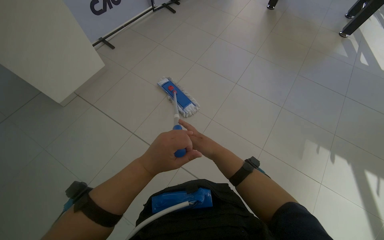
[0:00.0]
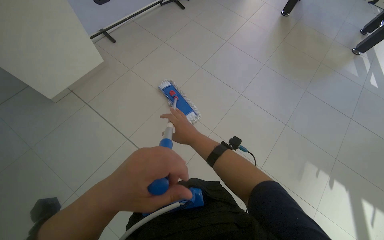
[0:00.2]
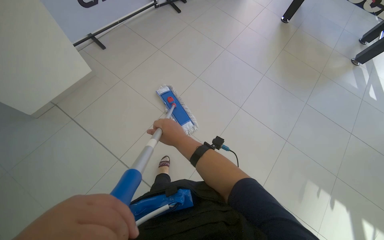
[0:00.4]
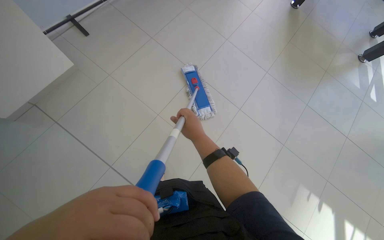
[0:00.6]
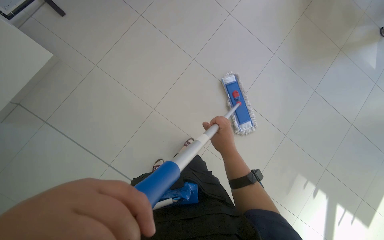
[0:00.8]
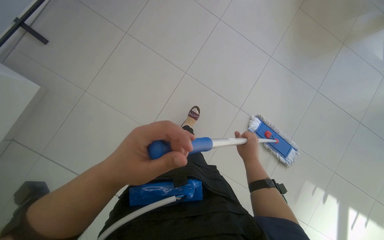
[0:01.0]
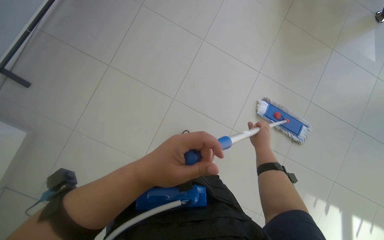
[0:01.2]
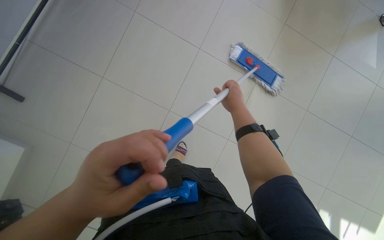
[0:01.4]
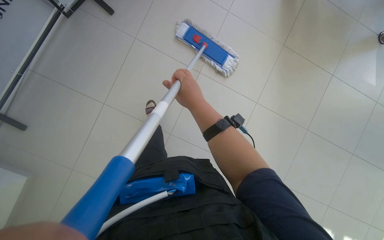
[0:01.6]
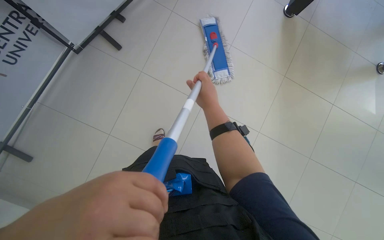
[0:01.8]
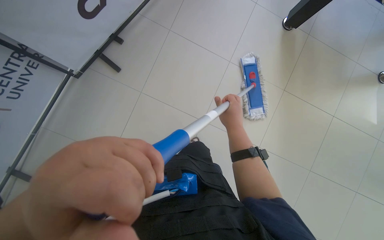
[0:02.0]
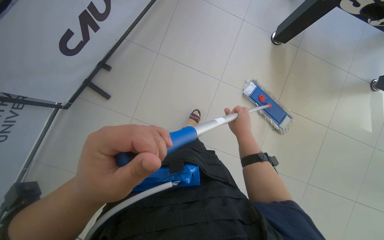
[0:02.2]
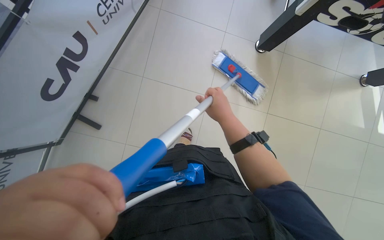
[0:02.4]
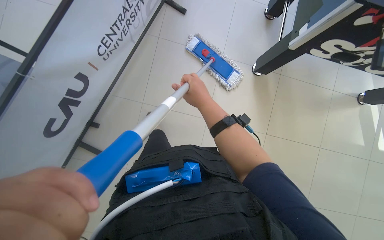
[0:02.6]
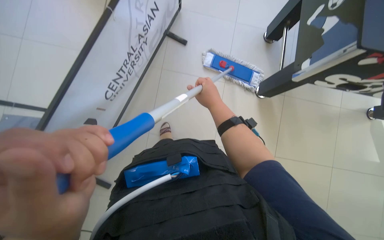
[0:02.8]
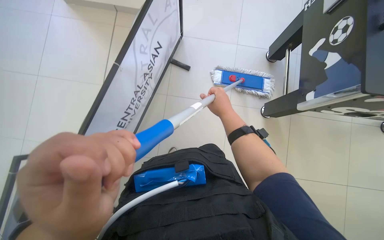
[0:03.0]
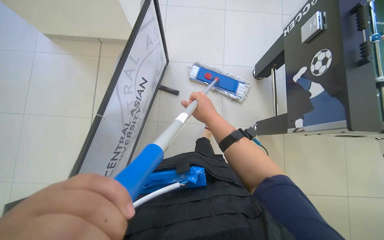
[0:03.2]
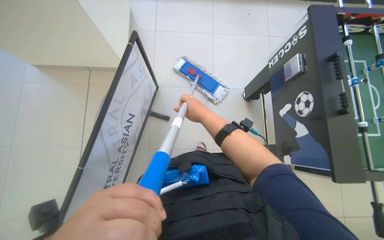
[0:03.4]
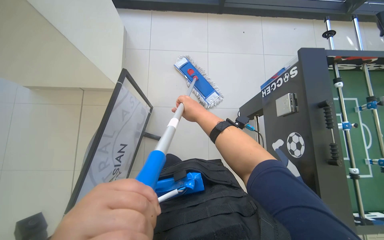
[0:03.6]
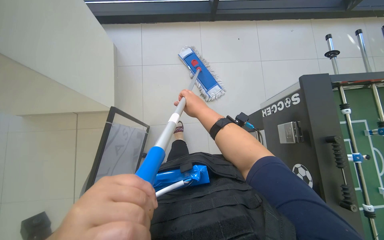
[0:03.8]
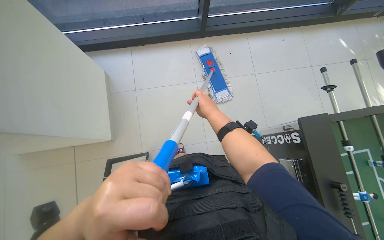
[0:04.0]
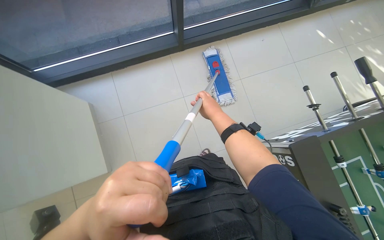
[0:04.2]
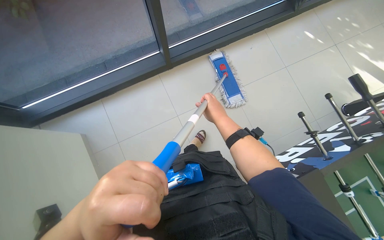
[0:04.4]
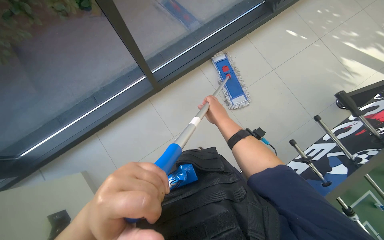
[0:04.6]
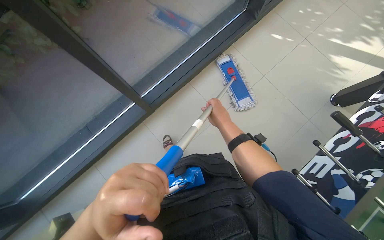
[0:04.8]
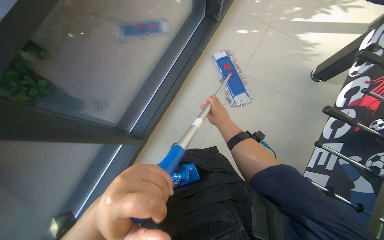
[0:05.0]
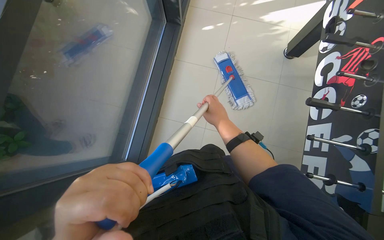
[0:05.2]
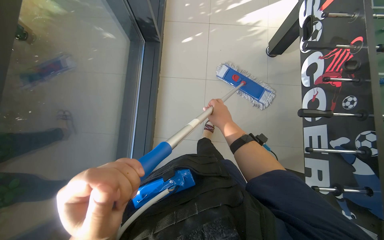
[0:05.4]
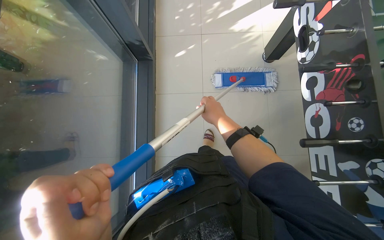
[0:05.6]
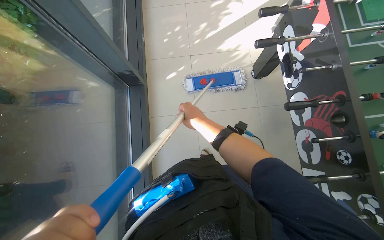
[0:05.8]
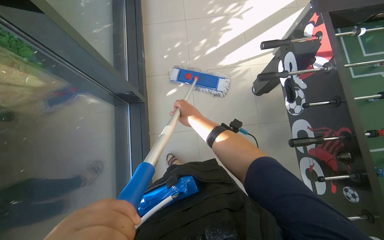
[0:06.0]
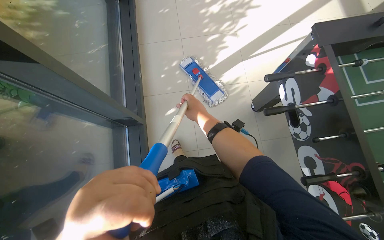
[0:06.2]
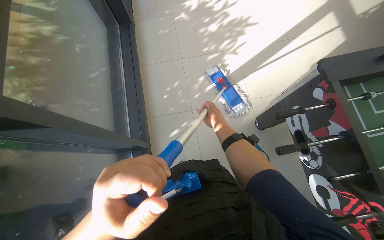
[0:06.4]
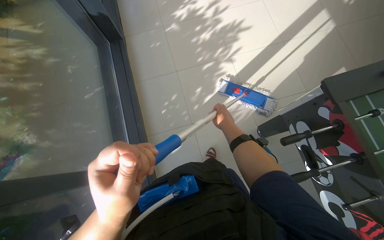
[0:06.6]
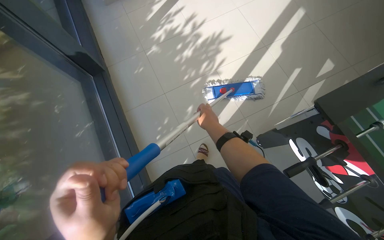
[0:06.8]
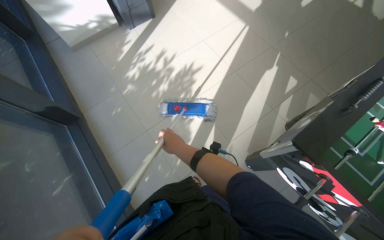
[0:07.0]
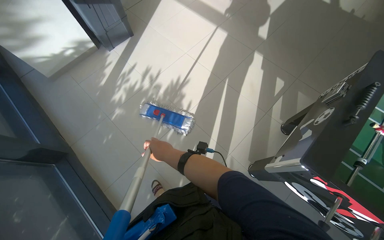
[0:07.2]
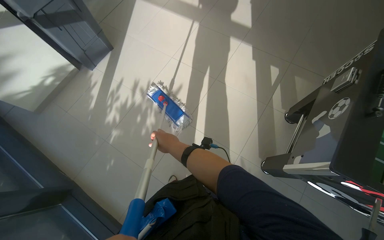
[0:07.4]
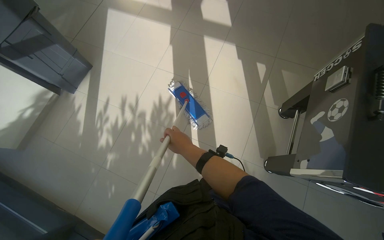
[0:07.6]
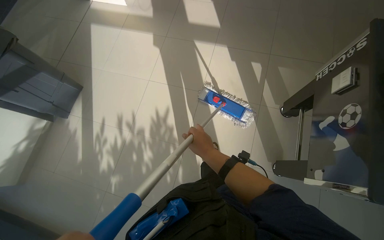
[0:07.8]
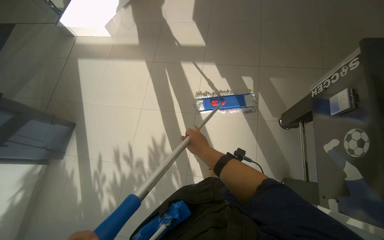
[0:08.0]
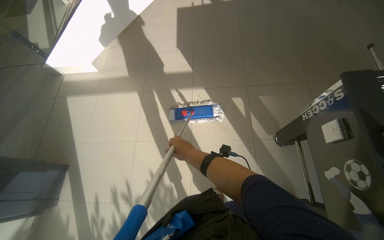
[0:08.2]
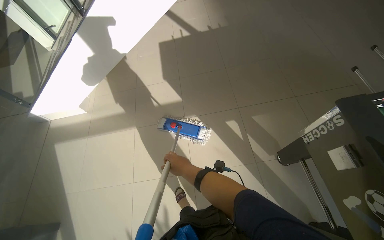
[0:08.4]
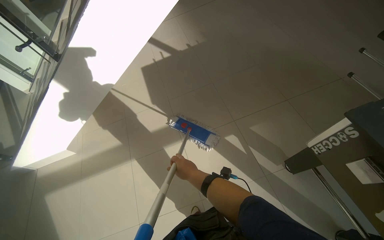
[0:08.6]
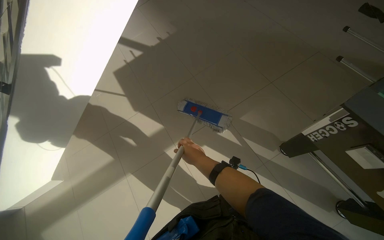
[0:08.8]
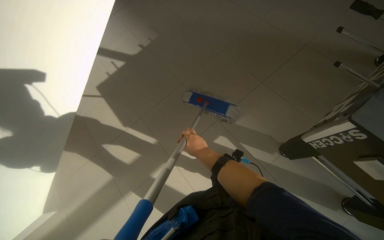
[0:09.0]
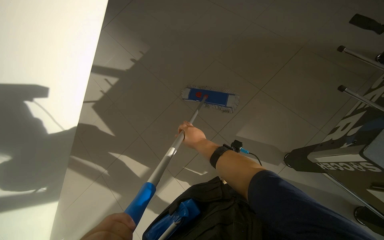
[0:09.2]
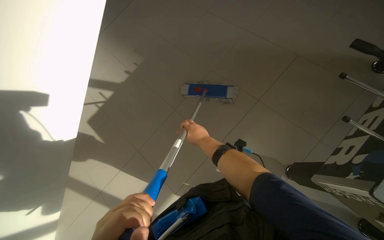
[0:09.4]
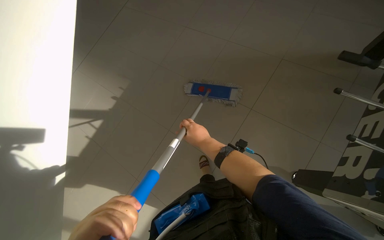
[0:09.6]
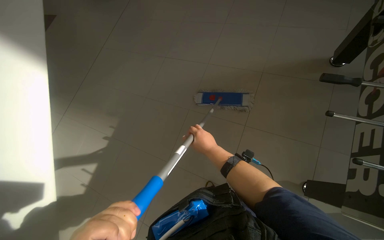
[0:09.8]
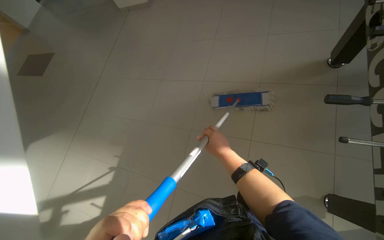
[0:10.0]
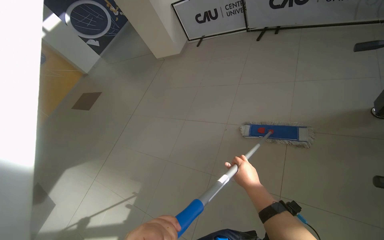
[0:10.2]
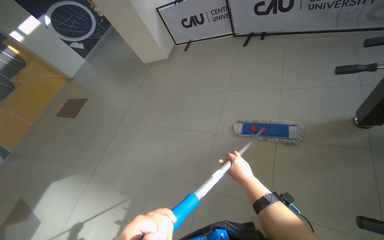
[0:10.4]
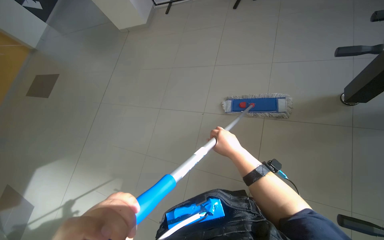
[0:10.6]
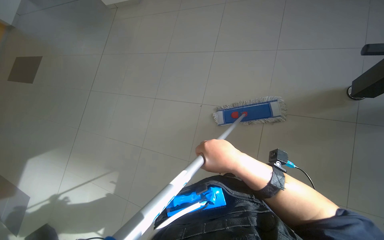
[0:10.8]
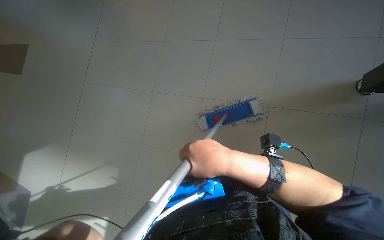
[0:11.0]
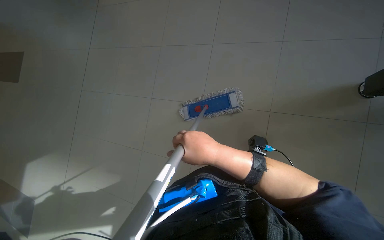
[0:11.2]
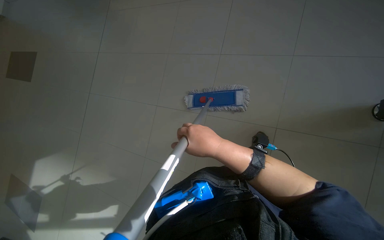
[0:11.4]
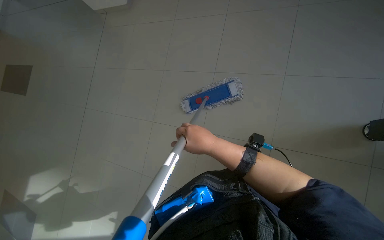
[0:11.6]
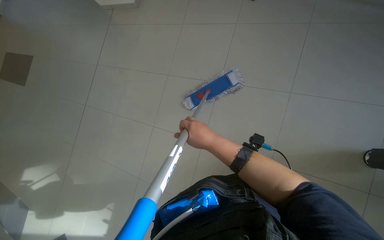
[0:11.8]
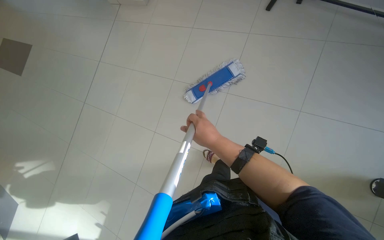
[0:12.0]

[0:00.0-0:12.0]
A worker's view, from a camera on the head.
Job: mopping floor.
The whole recording: Mopping office floor. The worker mops the tiled floor in the office area.
0:00.0 to 0:01.6: The camera travels roughly 1 m. The view tips downward by some 20 degrees.
0:01.6 to 0:03.0: The wearer moves about 1 m.
0:03.0 to 0:04.4: The camera is carried about 1.5 m. The scene turns roughly 30 degrees counterclockwise in the picture.
0:04.4 to 0:06.0: The camera is carried roughly 1 m. The scene rotates counterclockwise by some 70 degrees.
0:06.0 to 0:07.6: The camera travels some 1 m. The head turns to the right by approximately 60 degrees.
0:07.6 to 0:09.0: The wearer moves about 1 m. The wearer's head swings approximately 60 degrees to the right.

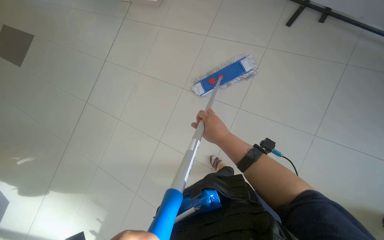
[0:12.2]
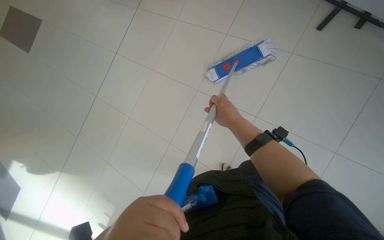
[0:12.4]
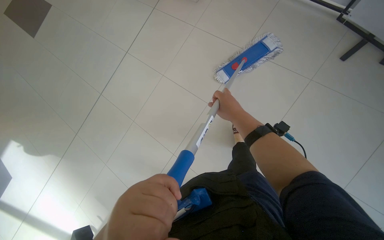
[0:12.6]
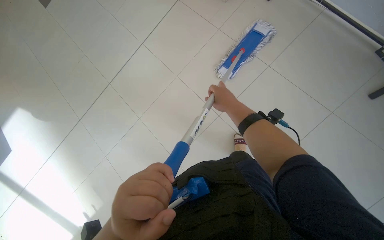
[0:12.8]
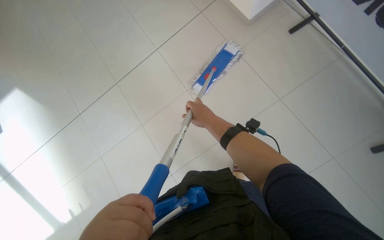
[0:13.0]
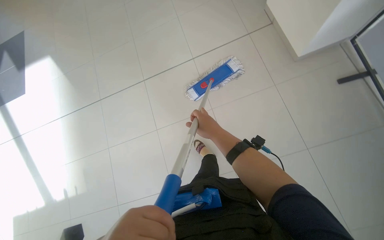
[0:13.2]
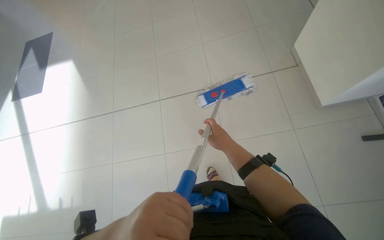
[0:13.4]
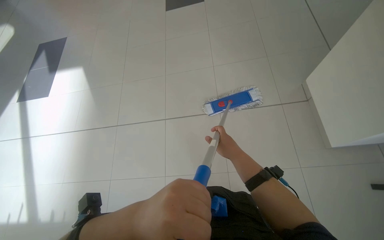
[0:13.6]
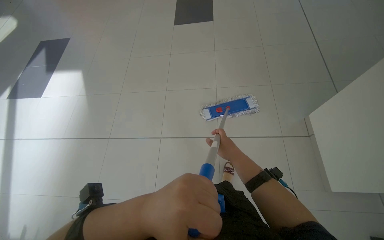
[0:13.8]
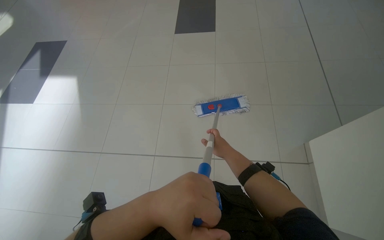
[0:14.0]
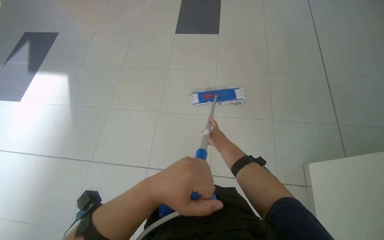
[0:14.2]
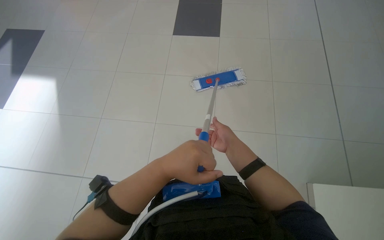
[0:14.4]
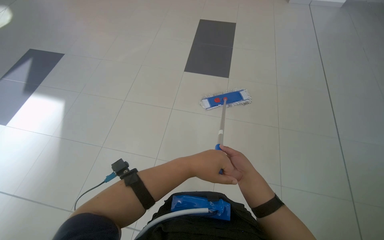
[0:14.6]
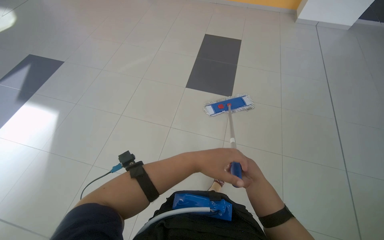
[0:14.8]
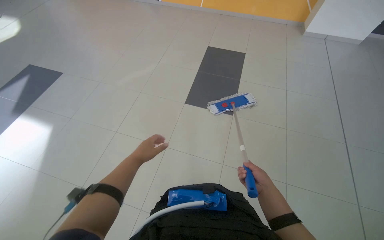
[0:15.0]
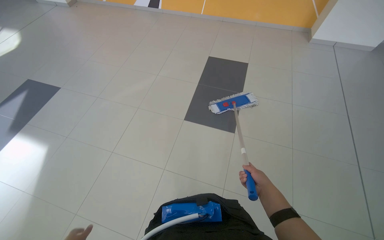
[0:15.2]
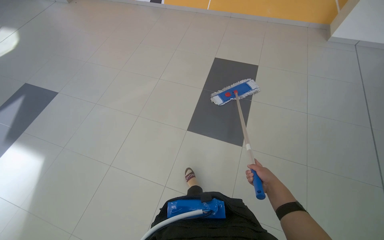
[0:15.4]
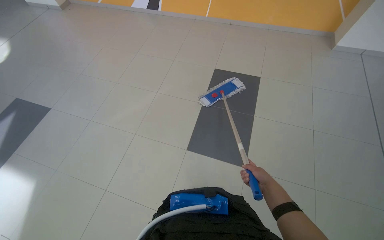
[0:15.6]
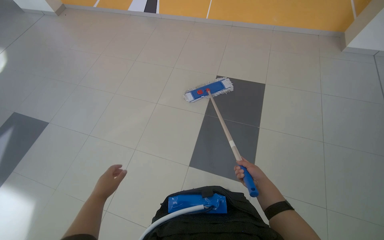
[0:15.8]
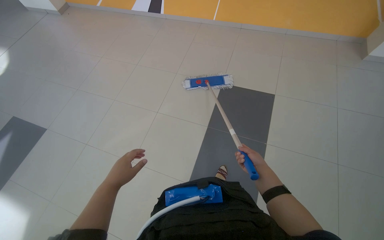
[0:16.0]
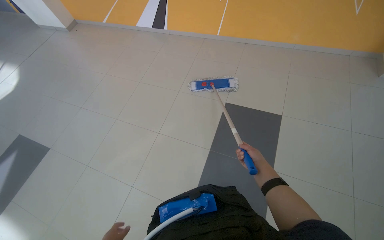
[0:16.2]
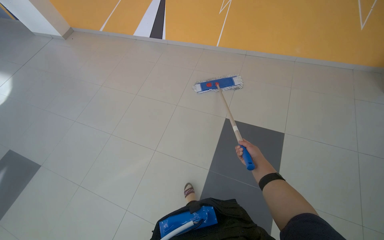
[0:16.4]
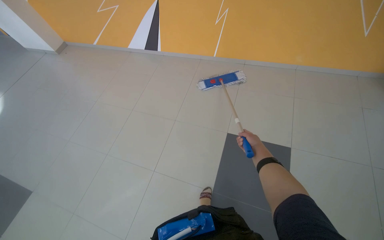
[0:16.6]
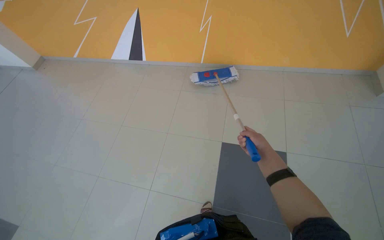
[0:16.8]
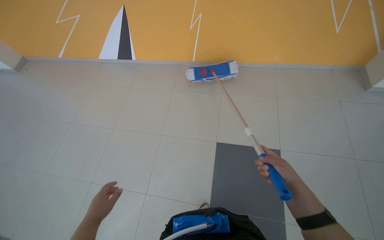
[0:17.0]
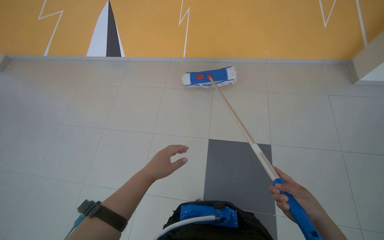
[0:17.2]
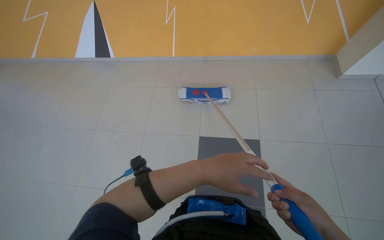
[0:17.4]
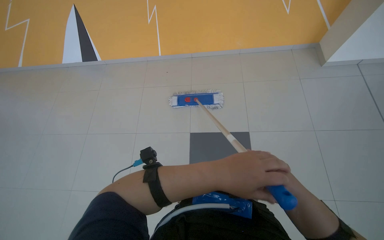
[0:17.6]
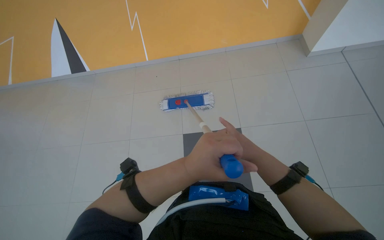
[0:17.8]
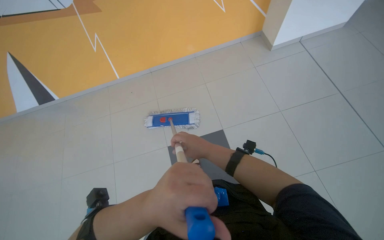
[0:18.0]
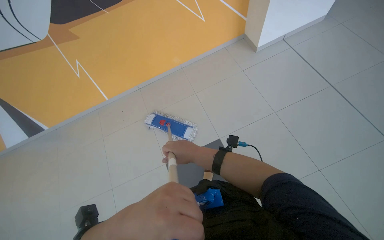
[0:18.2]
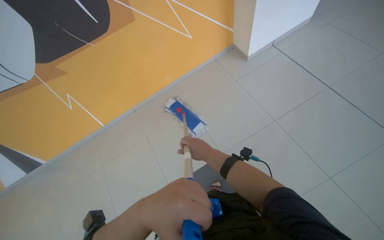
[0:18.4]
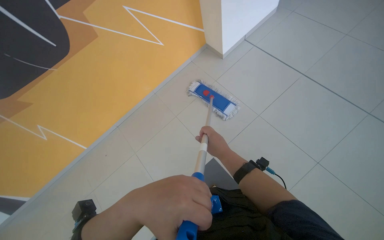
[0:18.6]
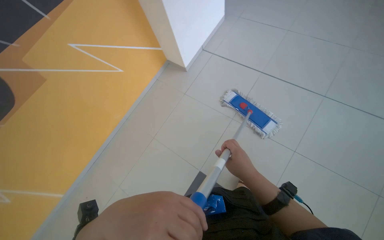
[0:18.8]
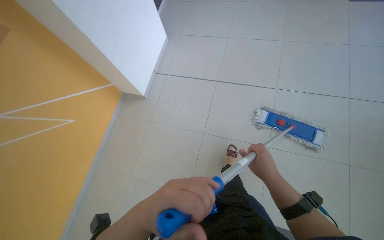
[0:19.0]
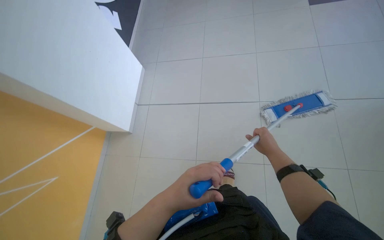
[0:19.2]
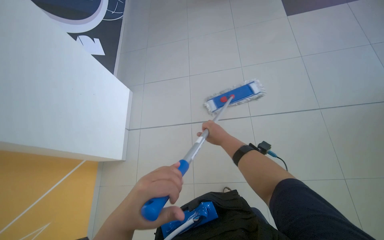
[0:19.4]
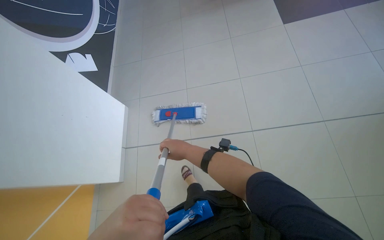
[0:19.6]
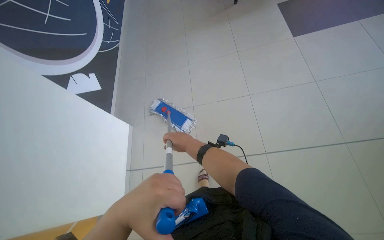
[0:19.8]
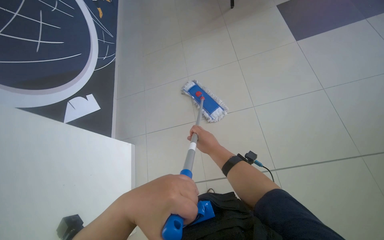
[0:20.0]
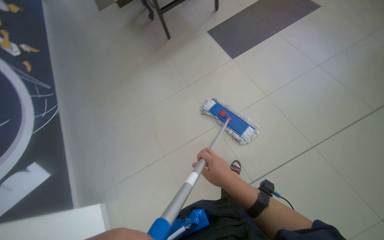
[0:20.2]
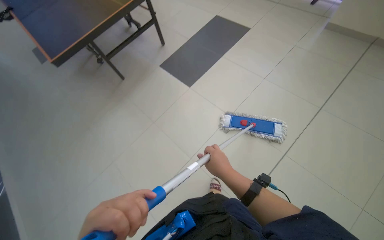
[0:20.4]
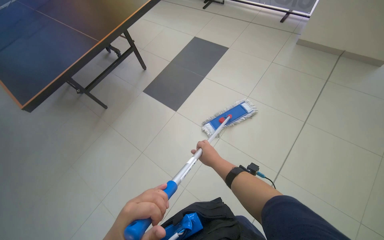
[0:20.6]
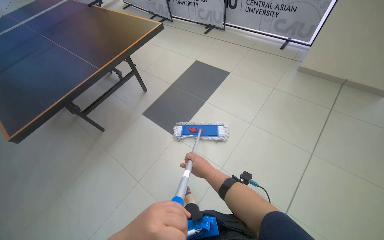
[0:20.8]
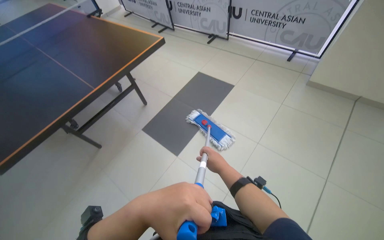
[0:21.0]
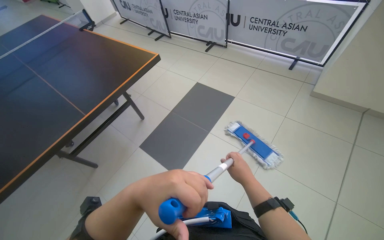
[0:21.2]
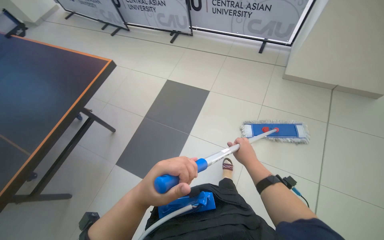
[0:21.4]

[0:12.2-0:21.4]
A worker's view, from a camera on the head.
Job: mopping floor.
The whole recording: Mopping office floor. The worker mops the tiled floor in the office area.
0:12.2 to 0:13.8: The camera pitches upward, by approximately 15 degrees.
0:15.2 to 0:16.8: The wearer moves approximately 1 m.
0:16.8 to 0:18.4: The head travels some 40 cm. The wearer's head swings approximately 45 degrees to the right.
